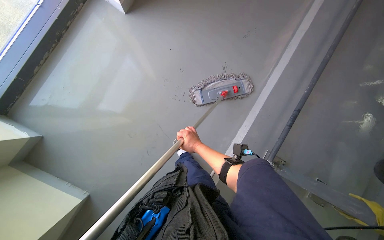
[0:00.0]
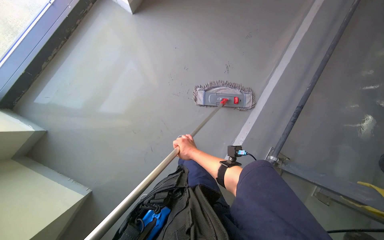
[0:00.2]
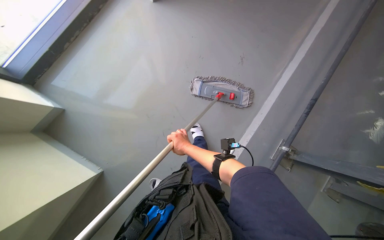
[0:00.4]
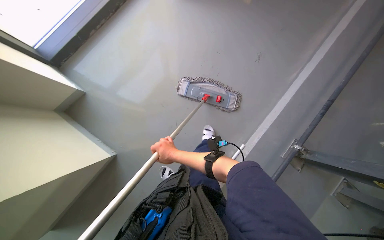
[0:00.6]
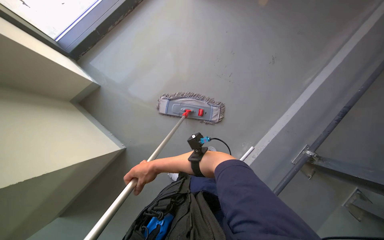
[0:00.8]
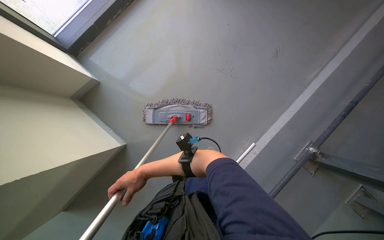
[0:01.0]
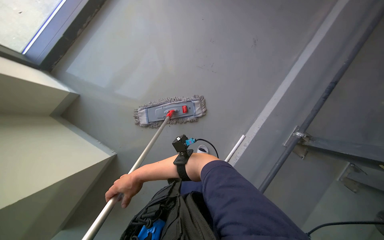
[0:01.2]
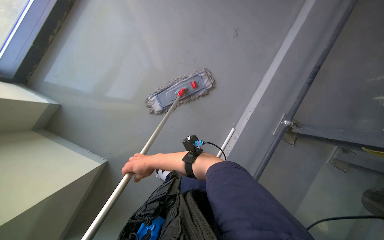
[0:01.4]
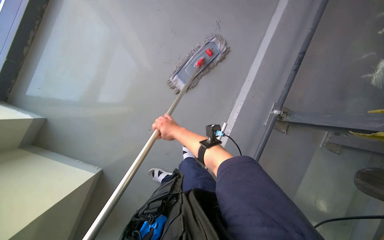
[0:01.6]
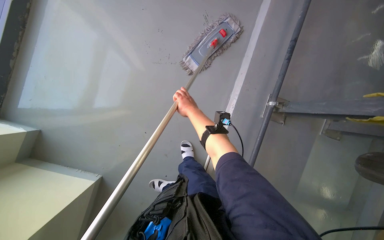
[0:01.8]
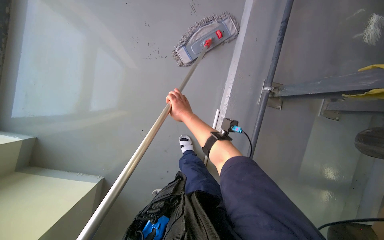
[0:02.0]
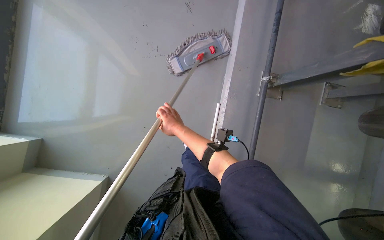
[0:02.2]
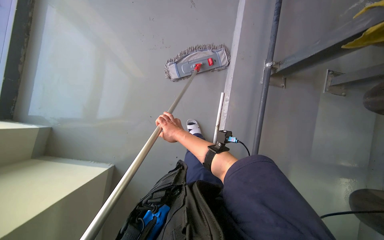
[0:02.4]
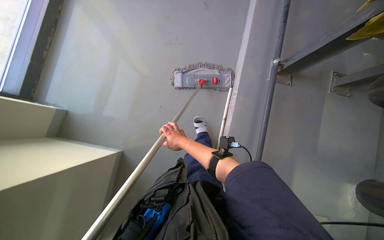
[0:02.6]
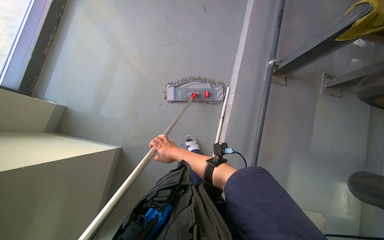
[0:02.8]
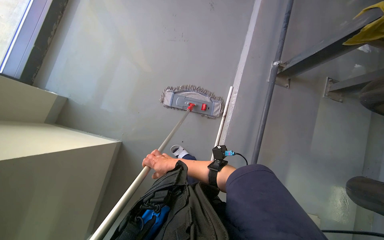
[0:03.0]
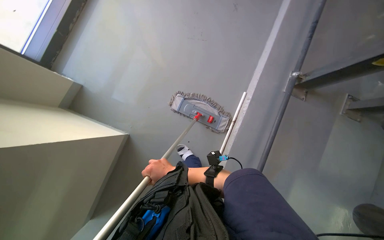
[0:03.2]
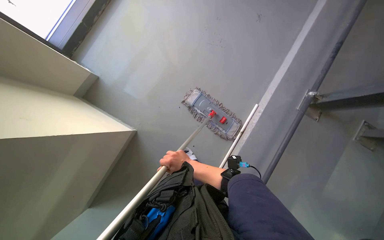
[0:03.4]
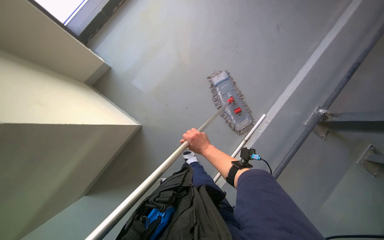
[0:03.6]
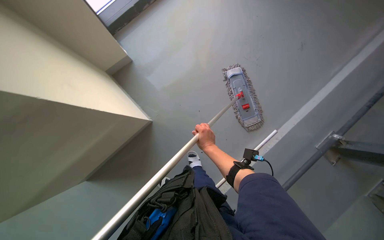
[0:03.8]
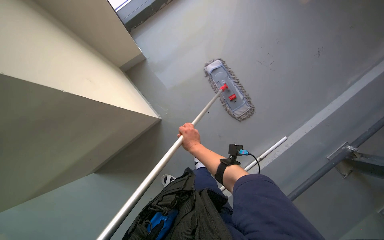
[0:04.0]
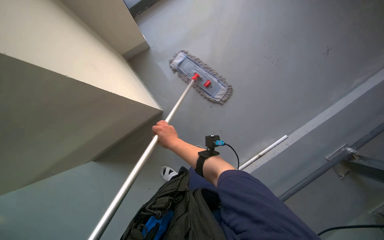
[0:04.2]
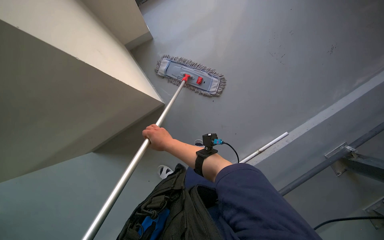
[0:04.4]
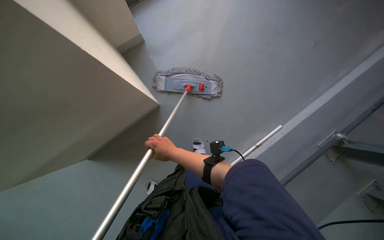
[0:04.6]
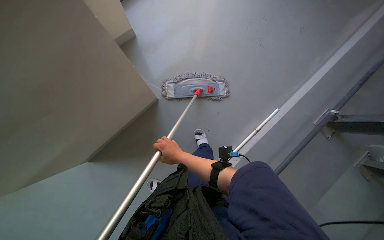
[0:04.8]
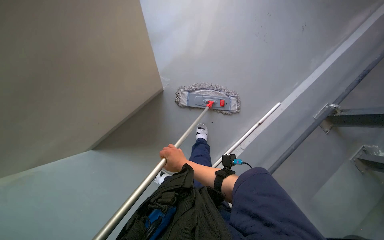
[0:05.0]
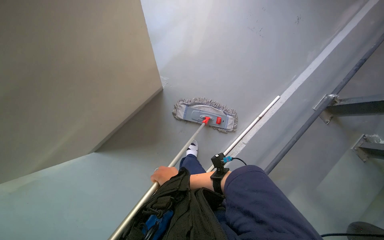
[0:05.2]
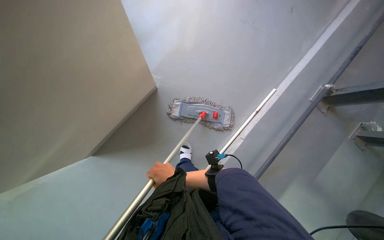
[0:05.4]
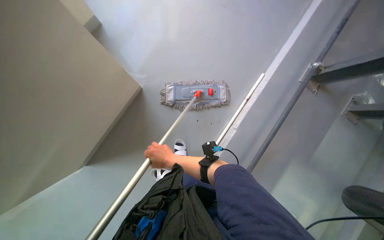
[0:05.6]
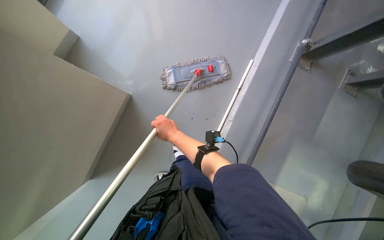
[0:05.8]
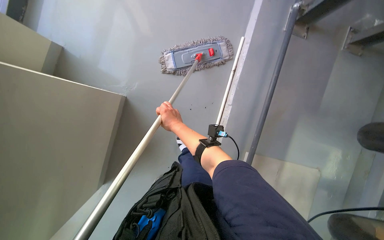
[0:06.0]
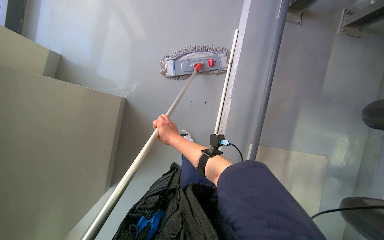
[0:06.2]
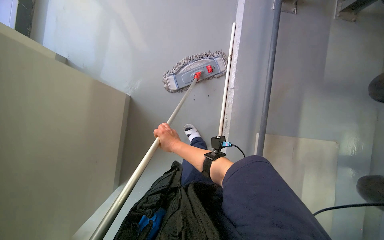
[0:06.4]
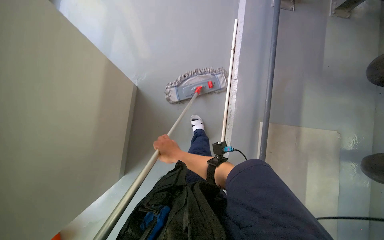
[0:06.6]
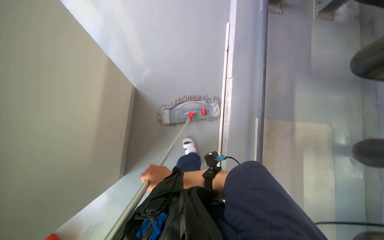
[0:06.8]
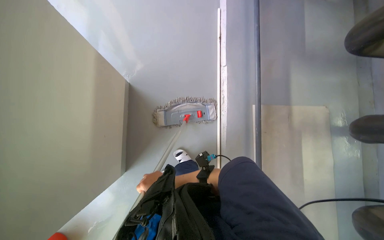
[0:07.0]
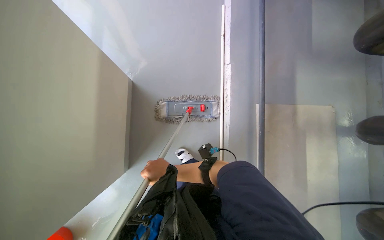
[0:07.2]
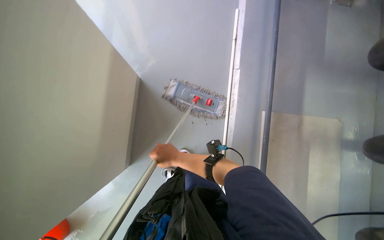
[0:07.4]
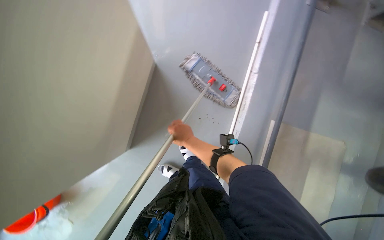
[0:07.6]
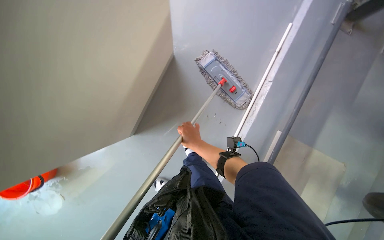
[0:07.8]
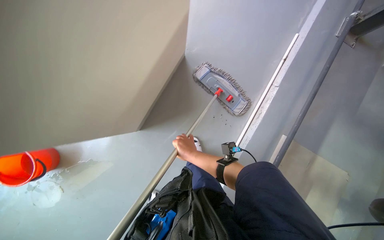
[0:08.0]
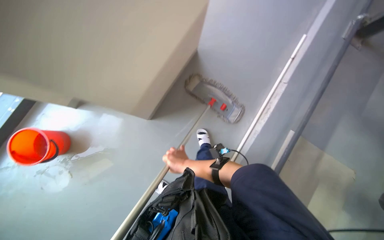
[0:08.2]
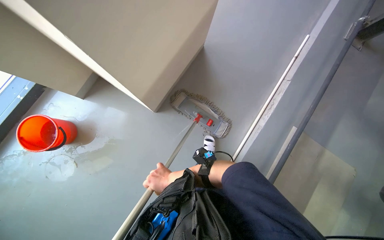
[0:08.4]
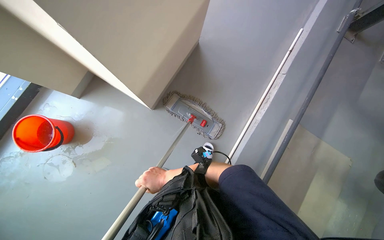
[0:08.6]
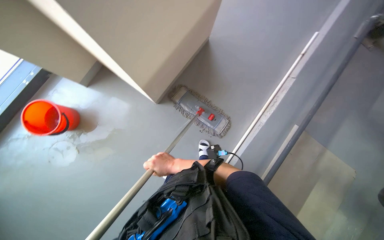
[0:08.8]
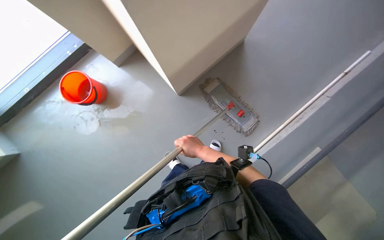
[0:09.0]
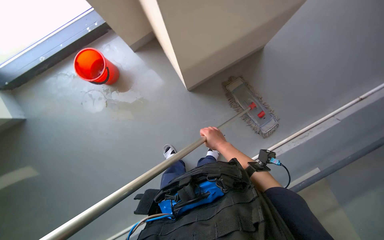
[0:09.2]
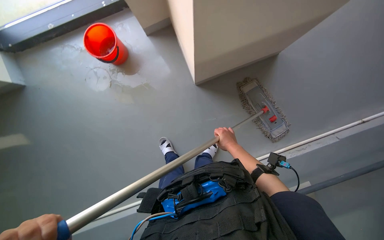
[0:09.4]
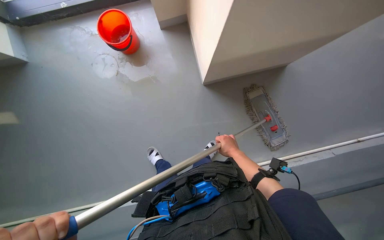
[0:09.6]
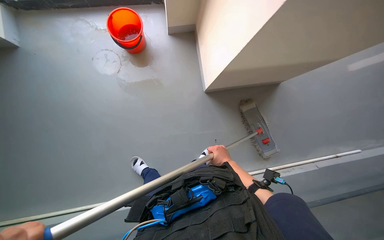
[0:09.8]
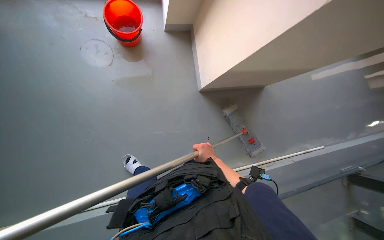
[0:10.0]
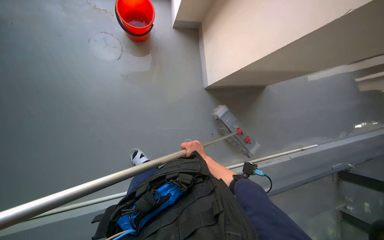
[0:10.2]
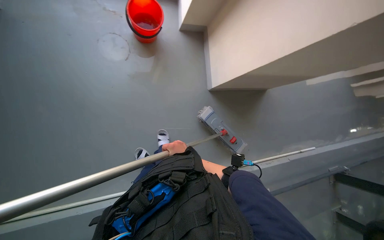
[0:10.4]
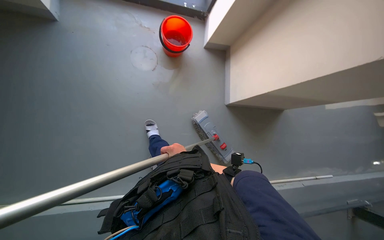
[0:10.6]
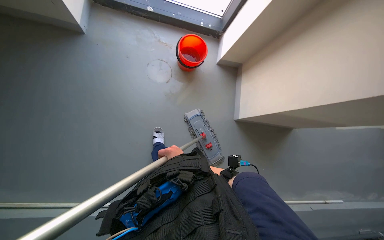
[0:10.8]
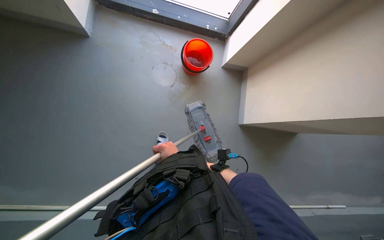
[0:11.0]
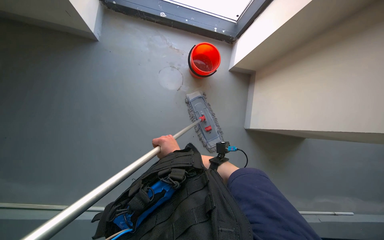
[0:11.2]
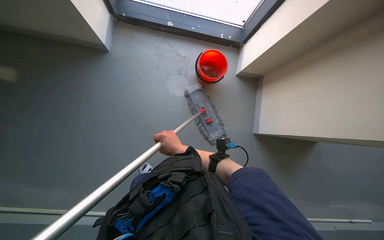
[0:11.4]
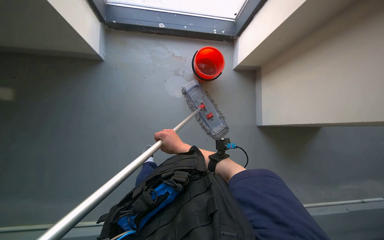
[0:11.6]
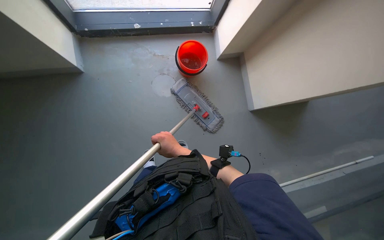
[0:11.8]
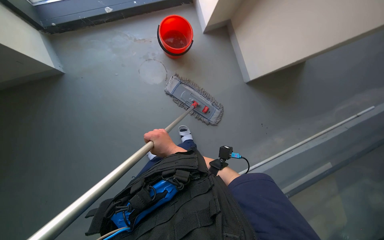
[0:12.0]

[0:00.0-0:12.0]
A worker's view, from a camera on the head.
Job: mopping floor.
The whole recording: Mopping floor near window. The worker mops the floor in the corner area near the window.
0:00.0 to 0:01.6: The right hand is displaced to the left by some 15 cm.
0:01.6 to 0:03.0: The camera travels about 50 cm.
0:03.0 to 0:04.4: The scene rotates clockwise by some 40 degrees.
0:04.4 to 0:06.0: The camera pitches downward, by roughly 15 degrees. The scene rotates counterclockwise by some 30 degrees. The right hand travels down the picture and back again, roughly 10 cm each way.
0:06.0 to 0:07.6: The right hand travels down the picture and back again, about 15 cm each way.
0:07.6 to 0:09.0: The scene rotates clockwise by approximately 30 degrees. The right hand moves approximately 20 cm down the picture and comes back.
0:09.0 to 0:10.4: The camera travels some 40 cm. Everything in view rotates about 40 degrees clockwise.

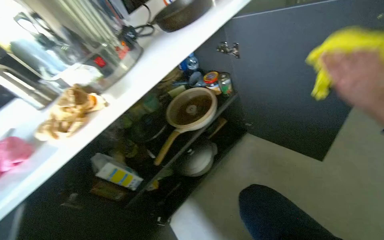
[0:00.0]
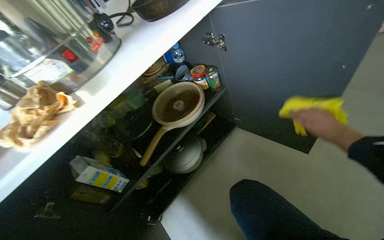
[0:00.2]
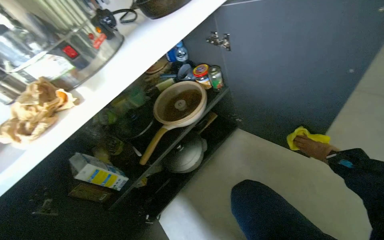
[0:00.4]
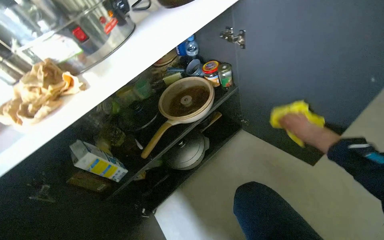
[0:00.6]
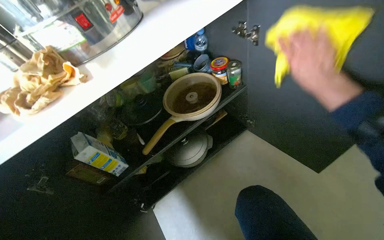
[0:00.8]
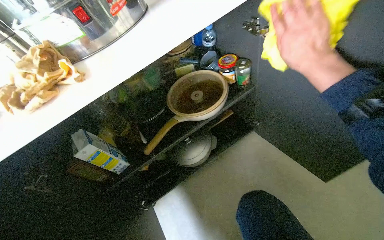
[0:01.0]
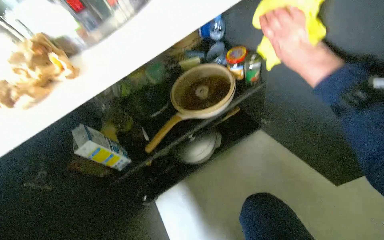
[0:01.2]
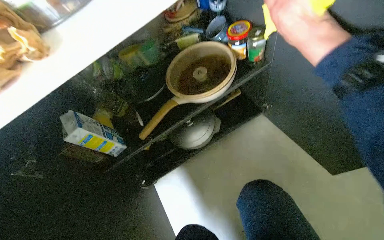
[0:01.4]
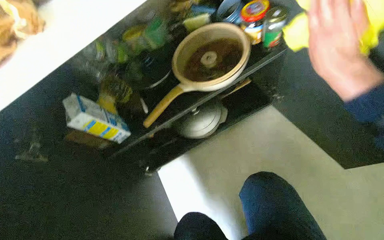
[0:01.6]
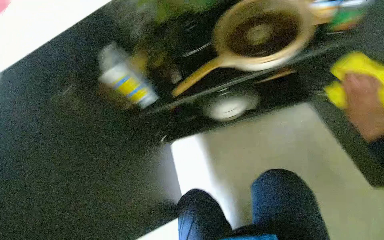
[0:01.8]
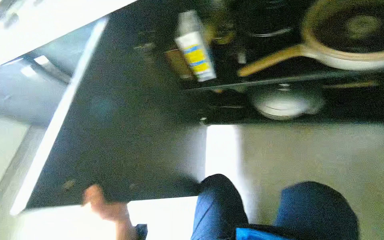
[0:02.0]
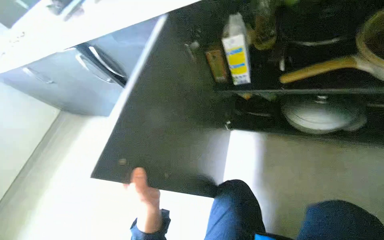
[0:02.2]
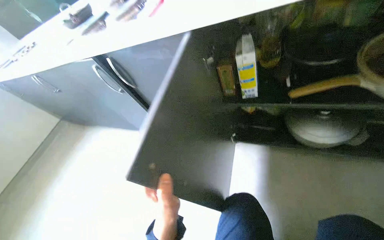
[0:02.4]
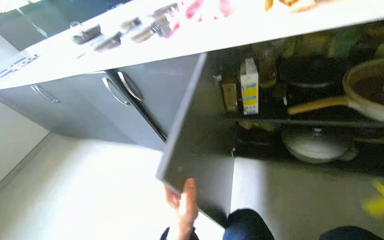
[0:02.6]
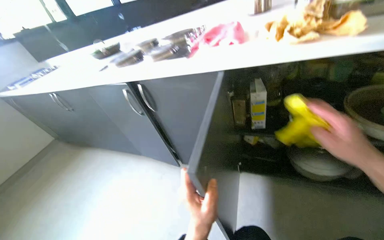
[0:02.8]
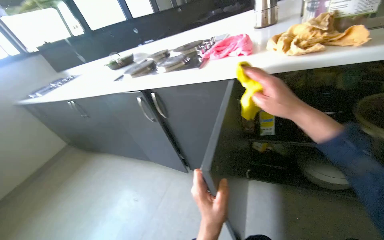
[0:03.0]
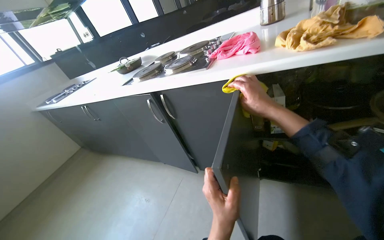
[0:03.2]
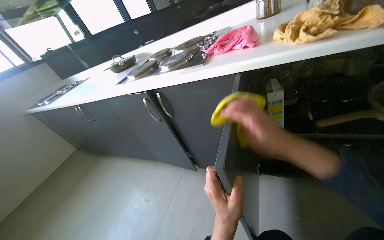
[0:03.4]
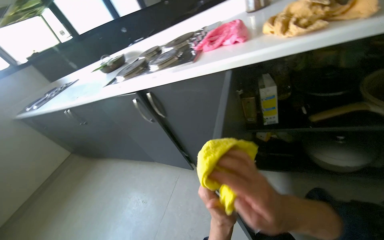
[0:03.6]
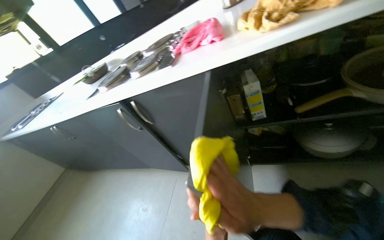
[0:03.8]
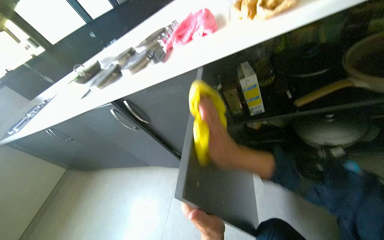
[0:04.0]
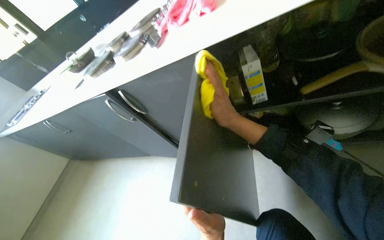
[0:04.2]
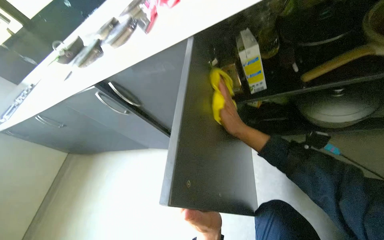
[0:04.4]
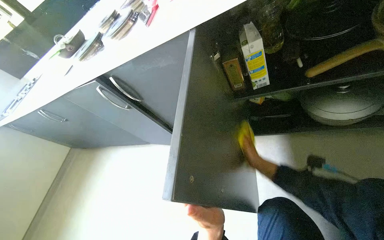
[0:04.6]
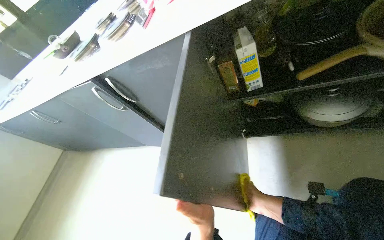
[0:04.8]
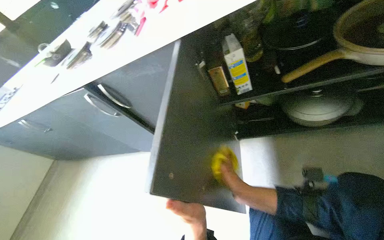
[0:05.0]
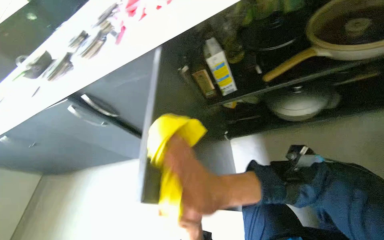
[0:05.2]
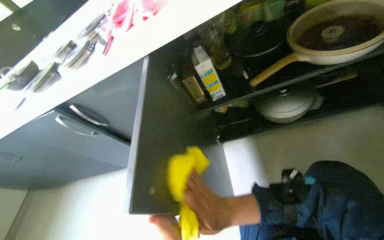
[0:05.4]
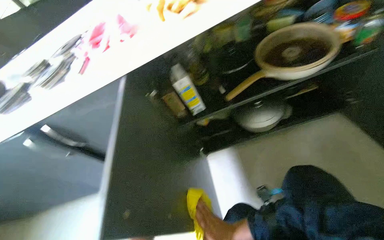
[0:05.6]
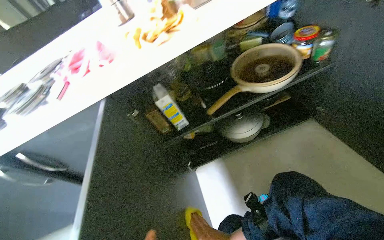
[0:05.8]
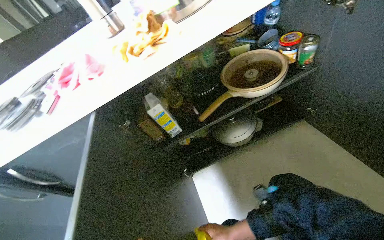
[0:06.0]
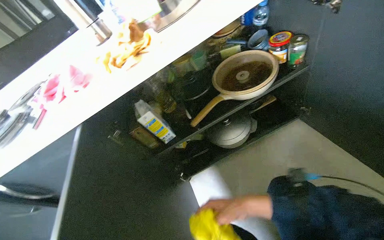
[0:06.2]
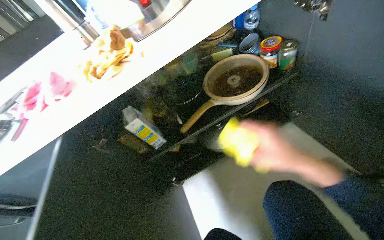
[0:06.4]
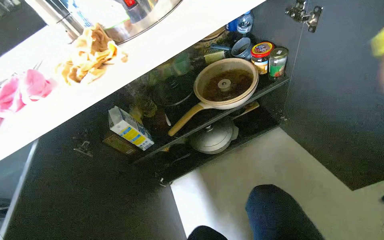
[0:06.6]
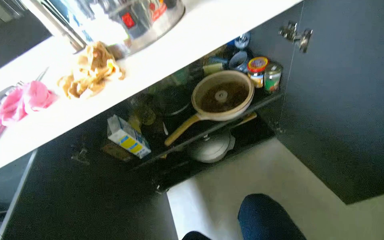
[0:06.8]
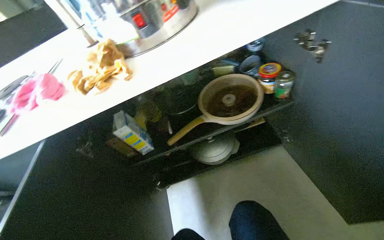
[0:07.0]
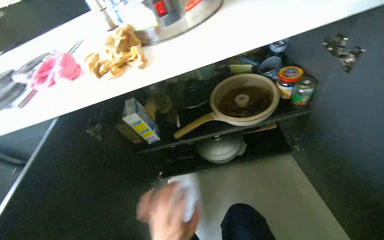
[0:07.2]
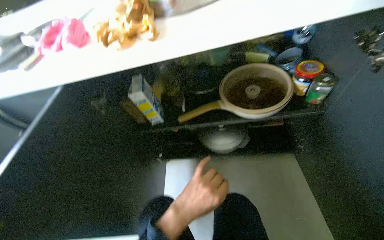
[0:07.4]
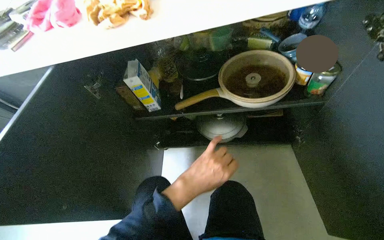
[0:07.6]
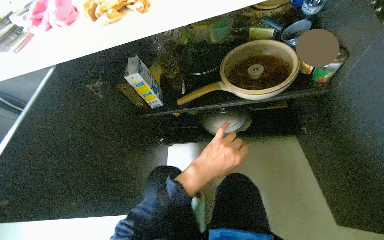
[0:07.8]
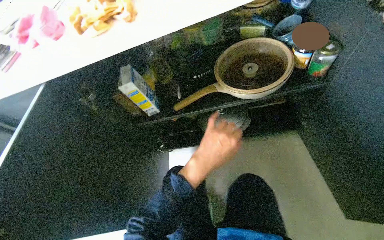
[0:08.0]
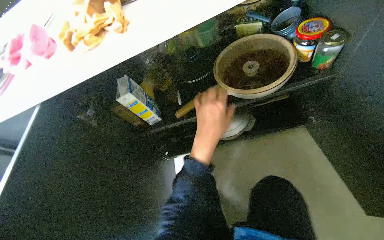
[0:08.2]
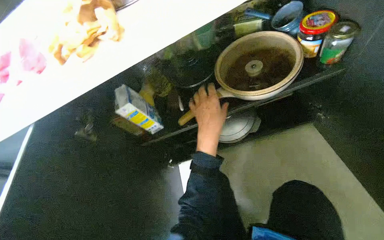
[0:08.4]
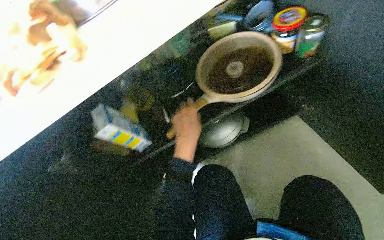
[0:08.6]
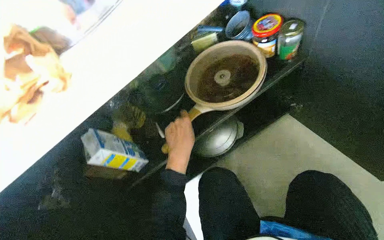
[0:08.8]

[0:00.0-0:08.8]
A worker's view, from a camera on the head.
Job: cleaning kitchen.
The whole recording: Cleaning and organizing kitchen cabinet. The worker wipes the inside of the kitchen cabinet, organizes items, and closes the door.
0:00.0 to 0:01.4: The camera pitches downward, by roughly 20 degrees.
0:01.4 to 0:03.0: The wearer's head swings roughly 35 degrees to the left.
0:03.0 to 0:04.4: The view tips downward by roughly 15 degrees.
0:04.4 to 0:05.8: The wearer's head swings some 25 degrees to the right. The wearer looks about 15 degrees further upward.
0:07.4 to 0:08.8: The scene turns about 30 degrees counterclockwise in the picture. The left hand moves up the picture and farther from the camera, about 30 cm.
